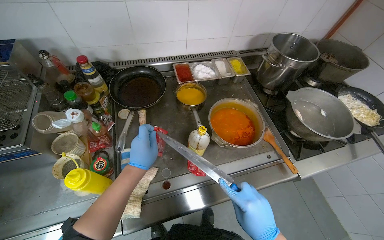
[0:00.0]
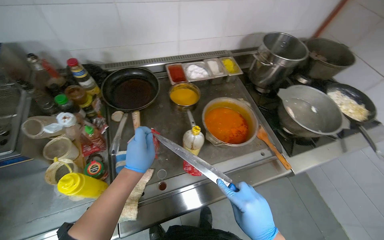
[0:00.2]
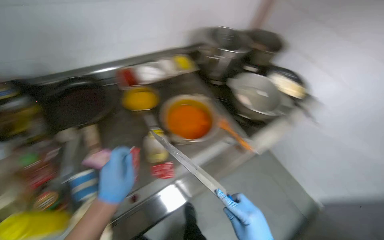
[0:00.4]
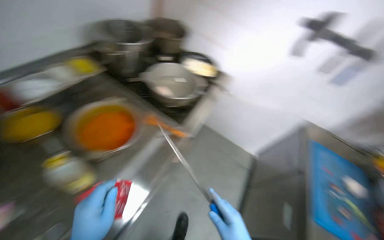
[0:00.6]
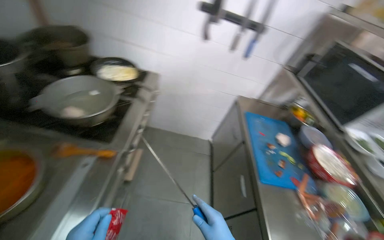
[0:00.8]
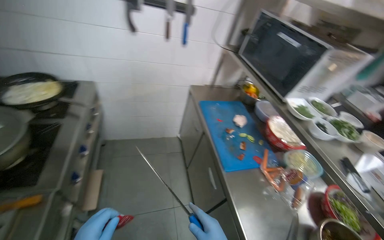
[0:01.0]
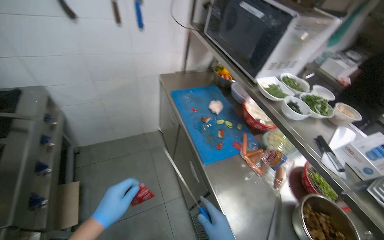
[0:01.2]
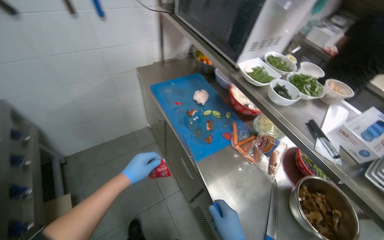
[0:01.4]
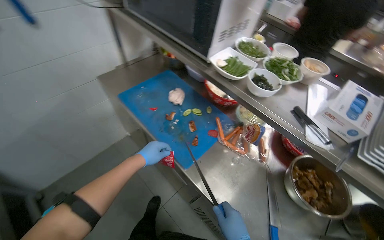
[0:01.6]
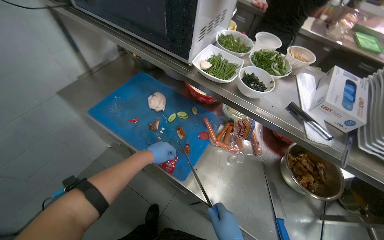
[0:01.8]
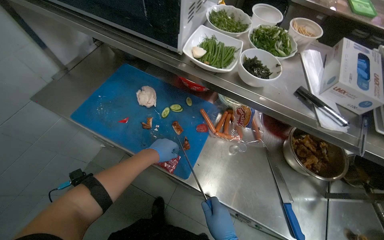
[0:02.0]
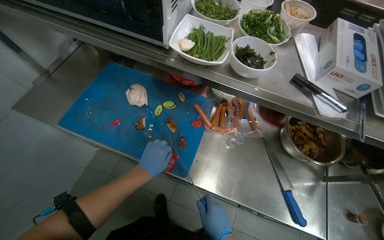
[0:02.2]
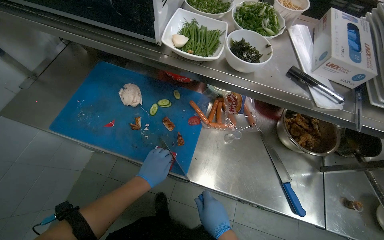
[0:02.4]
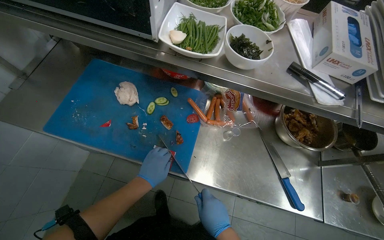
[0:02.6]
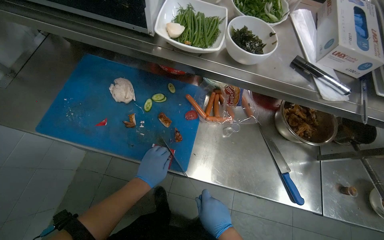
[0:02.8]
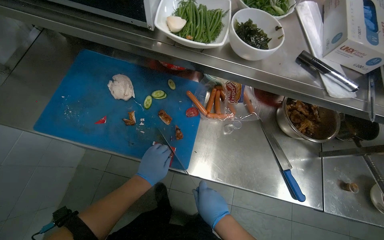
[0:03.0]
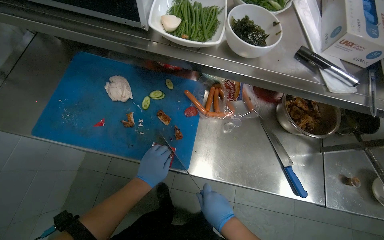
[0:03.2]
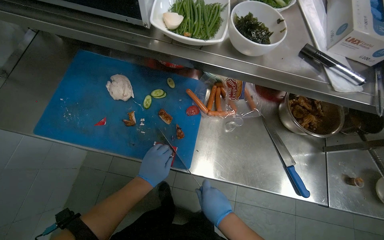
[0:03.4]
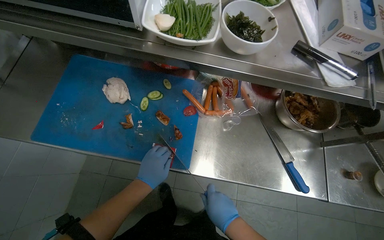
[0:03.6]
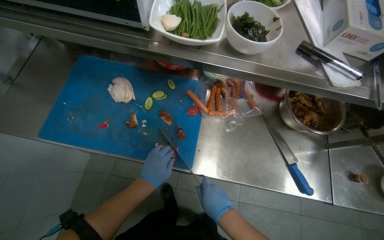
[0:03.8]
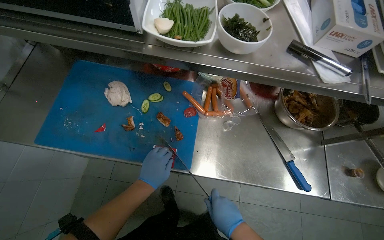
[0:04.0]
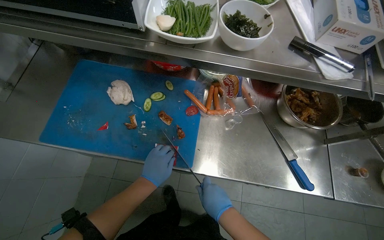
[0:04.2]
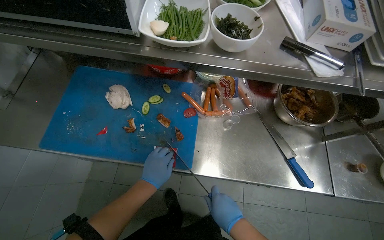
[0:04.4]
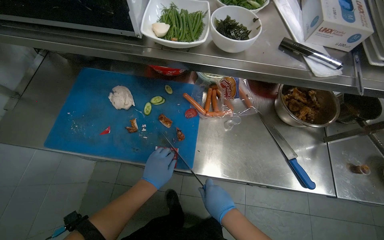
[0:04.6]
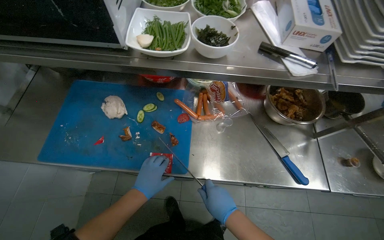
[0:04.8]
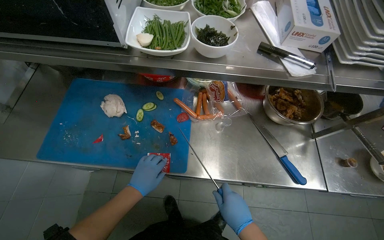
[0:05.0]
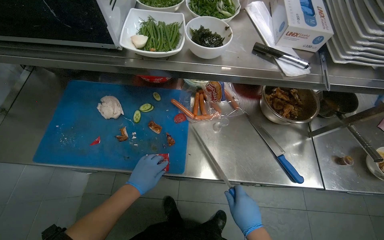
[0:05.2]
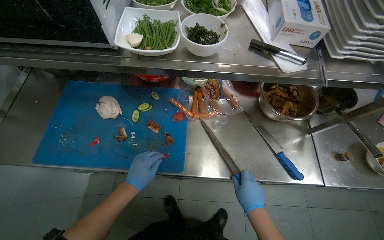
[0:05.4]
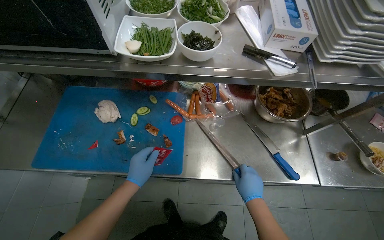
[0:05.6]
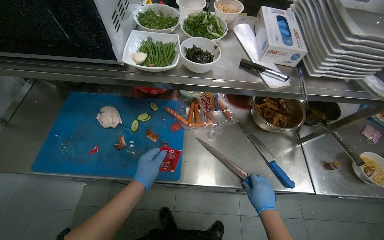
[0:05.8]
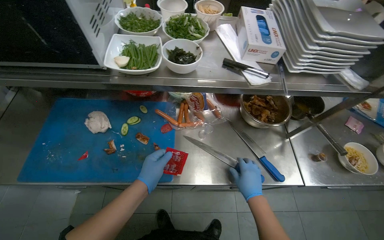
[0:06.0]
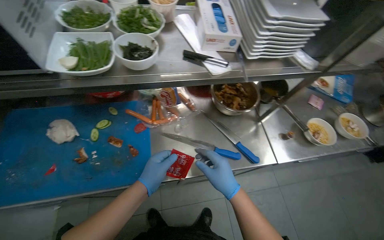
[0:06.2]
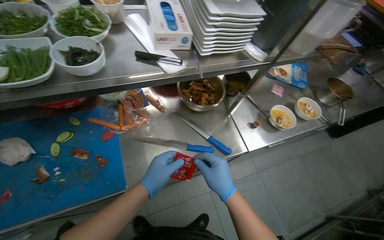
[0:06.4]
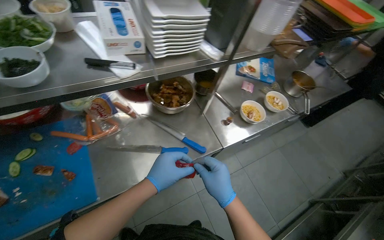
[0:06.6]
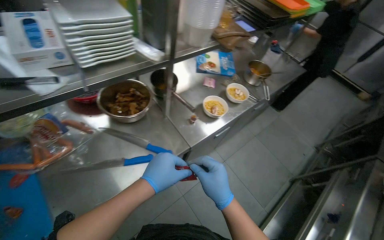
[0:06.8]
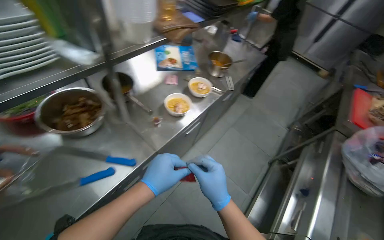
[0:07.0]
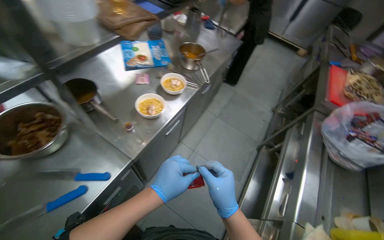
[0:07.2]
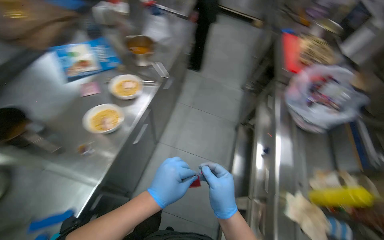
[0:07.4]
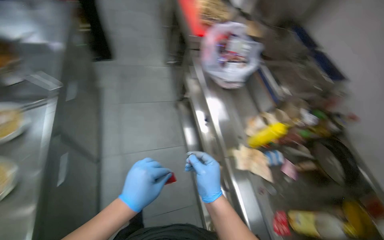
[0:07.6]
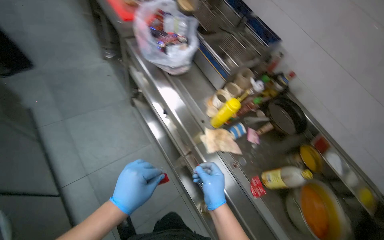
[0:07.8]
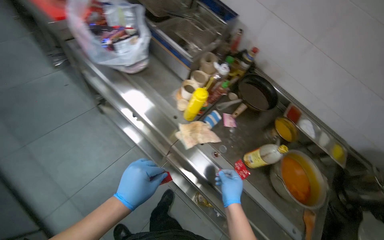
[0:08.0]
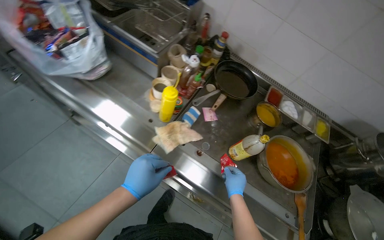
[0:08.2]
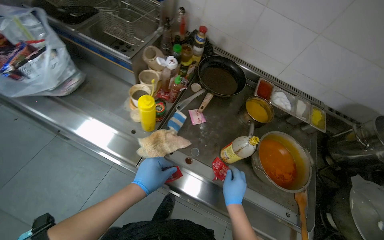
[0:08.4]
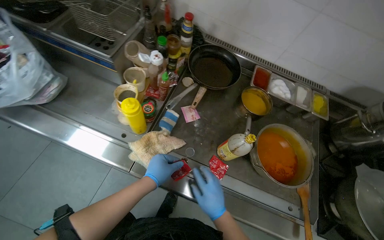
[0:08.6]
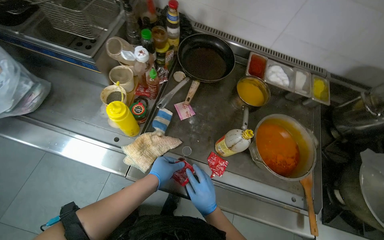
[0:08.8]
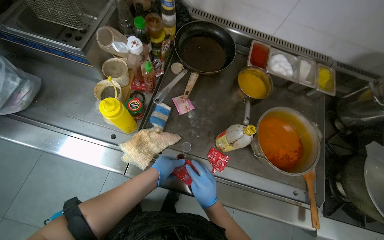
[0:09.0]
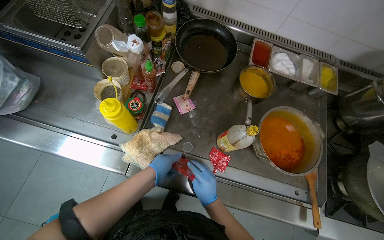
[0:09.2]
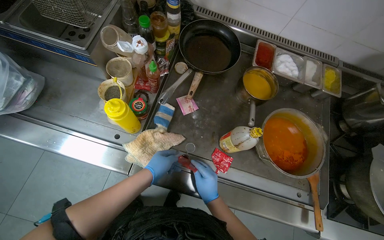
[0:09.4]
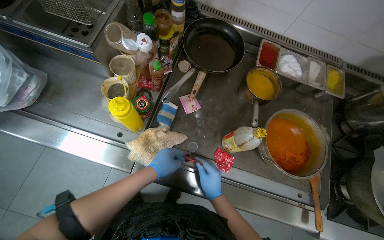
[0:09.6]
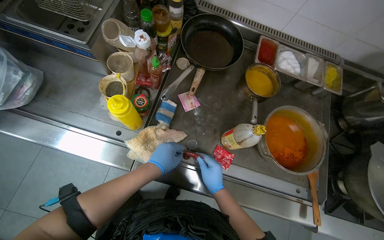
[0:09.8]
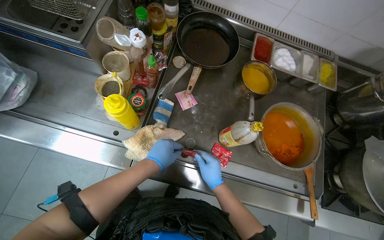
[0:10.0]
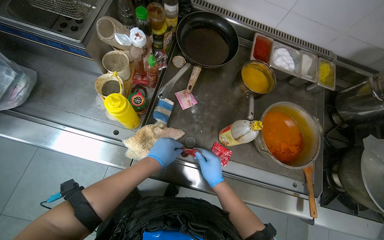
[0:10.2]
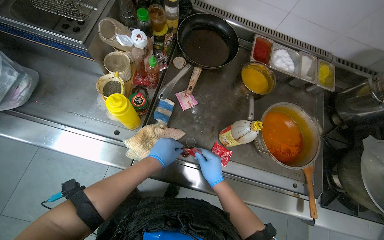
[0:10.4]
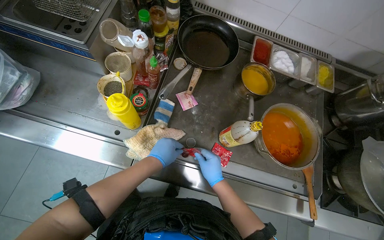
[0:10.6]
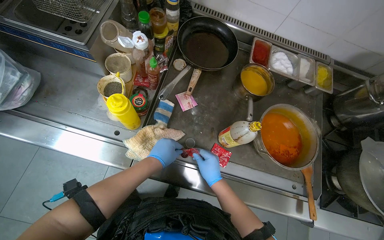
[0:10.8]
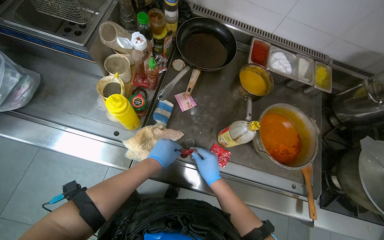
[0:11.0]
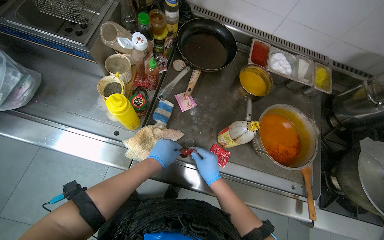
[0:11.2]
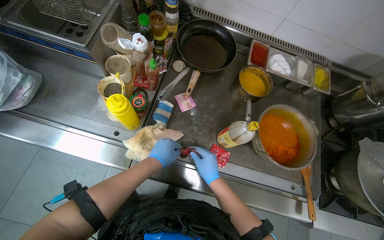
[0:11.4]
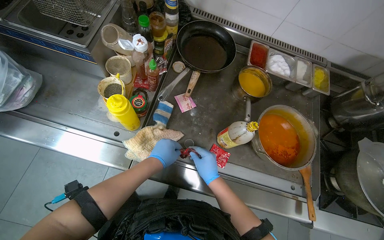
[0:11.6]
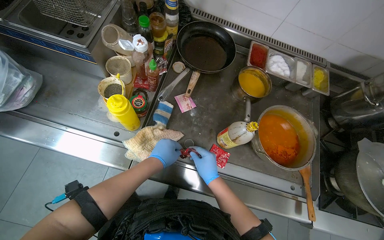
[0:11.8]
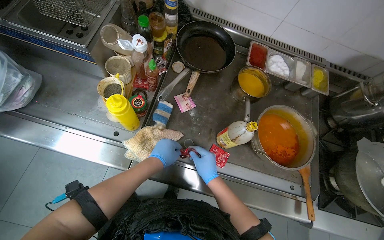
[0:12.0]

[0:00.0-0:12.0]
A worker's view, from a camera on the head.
Job: preparing food.
The whole recording: Preparing and adding seasoning to a pot. The worker opens seasoning packets and adds the contents to a pot.
0:00.0 to 0:01.6: The camera travels some 80 cm. The head turns to the right by some 115 degrees. The wearer looks approximately 20 degrees further downward.
0:01.6 to 0:03.0: The wearer looks roughly 30 degrees further to the right. The view tilts approximately 20 degrees downward.
0:03.0 to 0:04.4: The hands make small movements and keep their place.
0:04.4 to 0:06.0: The right hand travels to the right by about 15 cm.
0:06.0 to 0:07.6: The head travels about 80 cm. The head turns to the right by roughly 100 degrees. The view tips downward by roughly 20 degrees.
0:07.6 to 0:09.0: The camera is carried some 50 cm. The head turns to the right by some 60 degrees. The view tips downward by approximately 25 degrees.
0:09.0 to 0:12.0: The hands work in one place, with small movements.

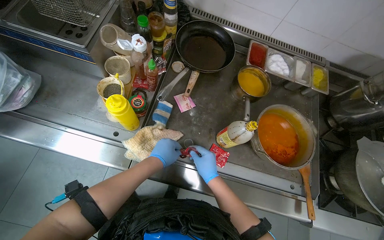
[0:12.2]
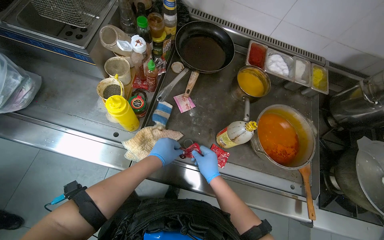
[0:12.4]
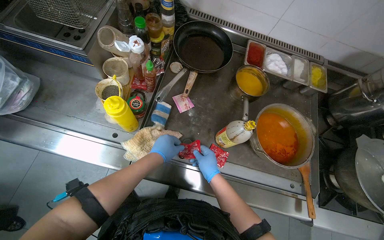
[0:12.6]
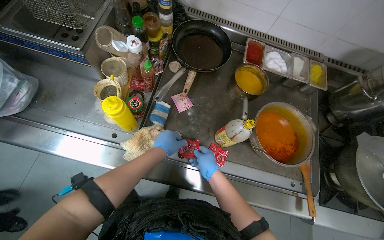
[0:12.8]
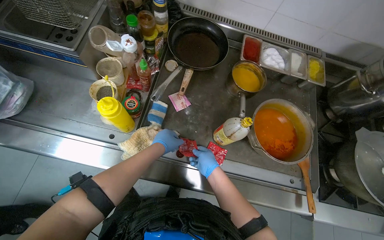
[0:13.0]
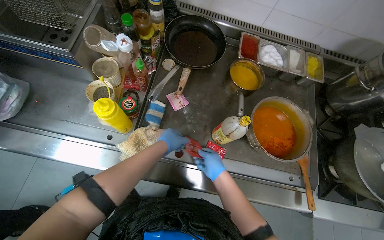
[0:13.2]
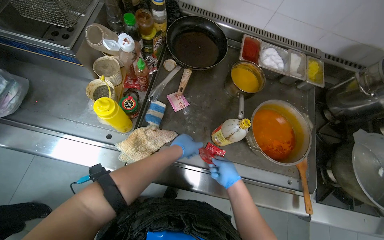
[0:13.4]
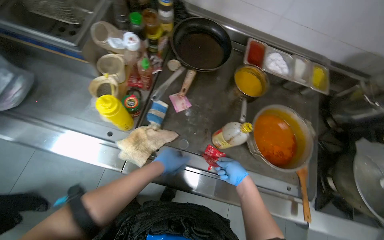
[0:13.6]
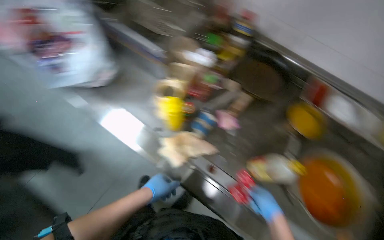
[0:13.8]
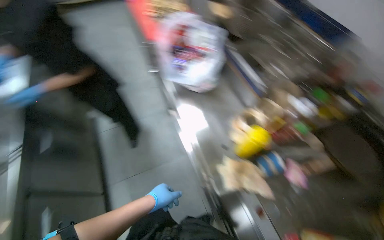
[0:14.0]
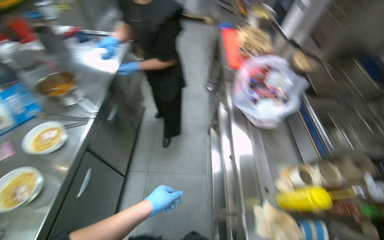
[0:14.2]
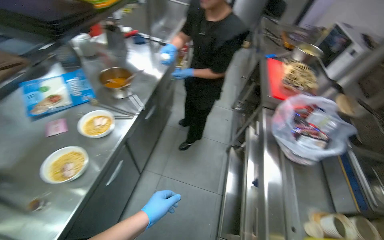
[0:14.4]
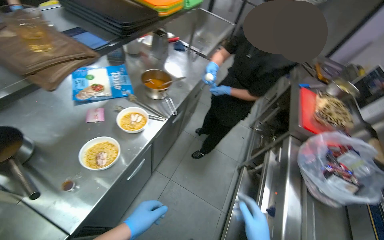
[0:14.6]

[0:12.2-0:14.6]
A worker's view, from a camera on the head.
Job: preparing food.
The whole recording: Preparing and adding seasoning to a pot. The worker opens seasoning packets and adds the contents to a pot.
0:12.2 to 0:13.4: Both hands travel together to the right, some 10 cm.
0:13.4 to 0:14.6: The head travels approximately 60 cm. The head turns to the left by approximately 105 degrees. The wearer looks approximately 25 degrees further upward.

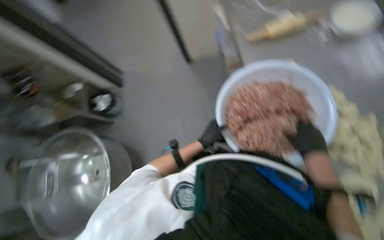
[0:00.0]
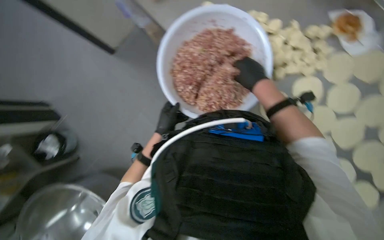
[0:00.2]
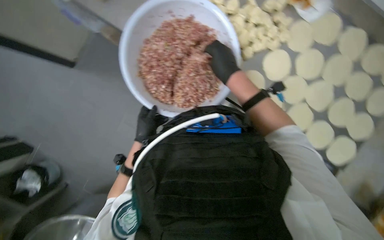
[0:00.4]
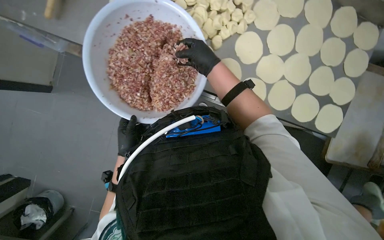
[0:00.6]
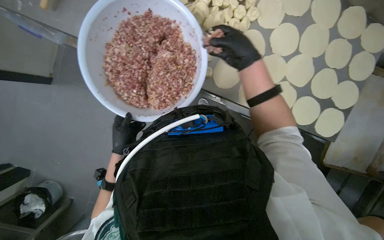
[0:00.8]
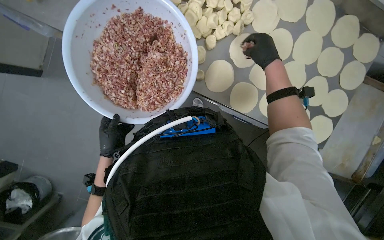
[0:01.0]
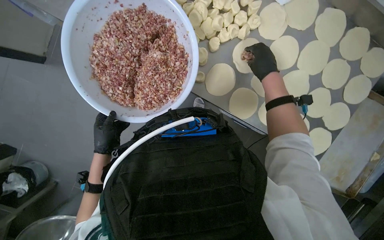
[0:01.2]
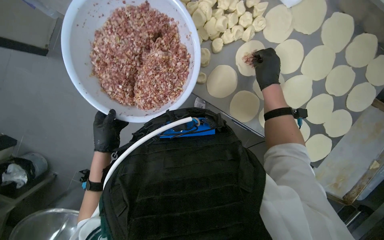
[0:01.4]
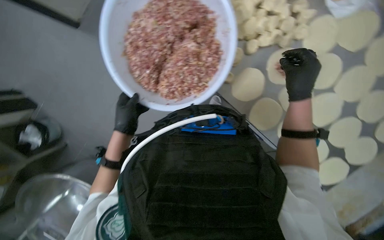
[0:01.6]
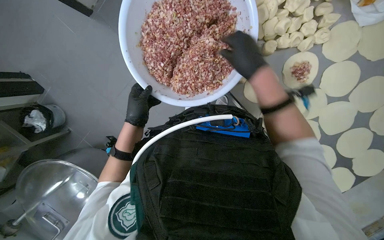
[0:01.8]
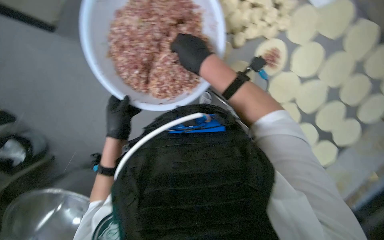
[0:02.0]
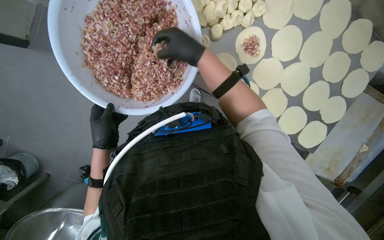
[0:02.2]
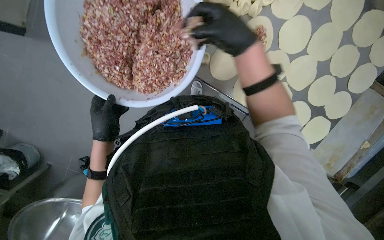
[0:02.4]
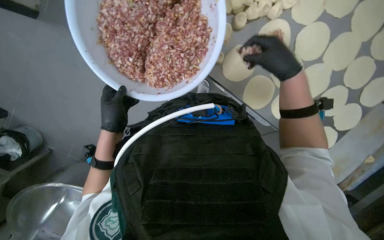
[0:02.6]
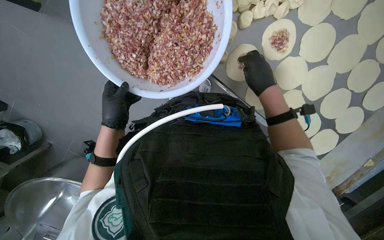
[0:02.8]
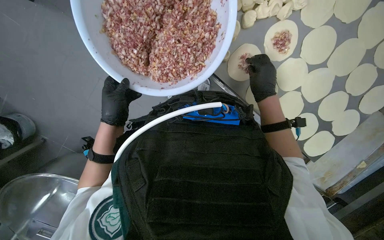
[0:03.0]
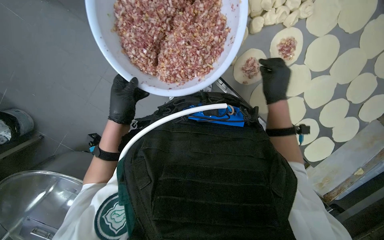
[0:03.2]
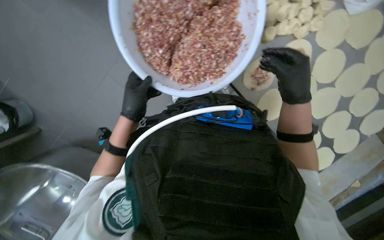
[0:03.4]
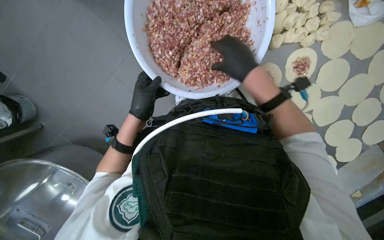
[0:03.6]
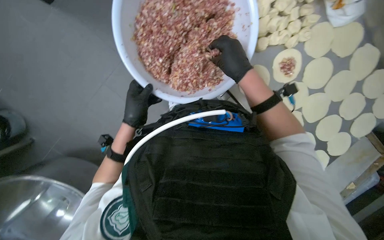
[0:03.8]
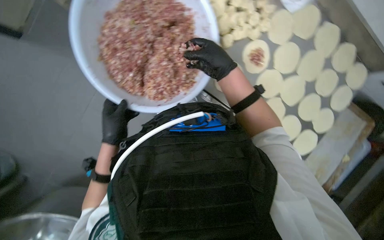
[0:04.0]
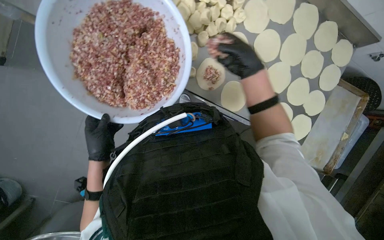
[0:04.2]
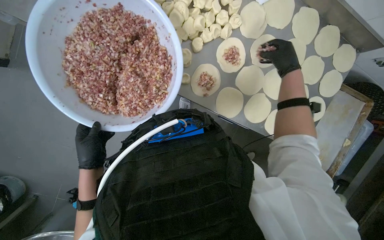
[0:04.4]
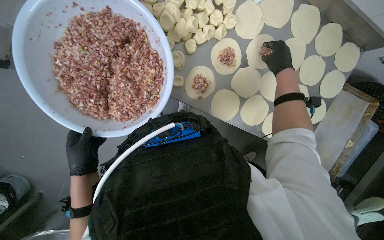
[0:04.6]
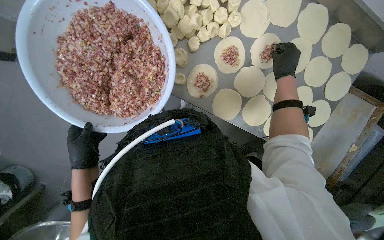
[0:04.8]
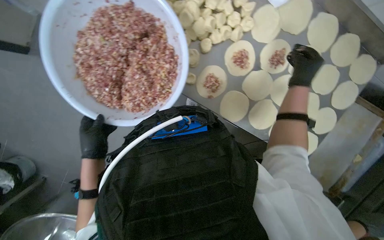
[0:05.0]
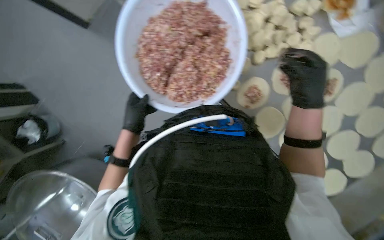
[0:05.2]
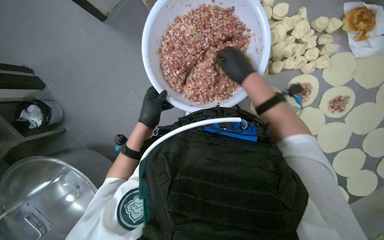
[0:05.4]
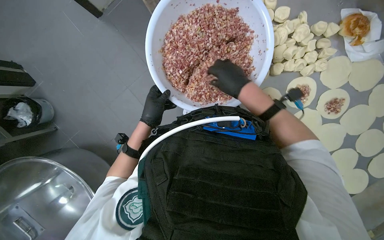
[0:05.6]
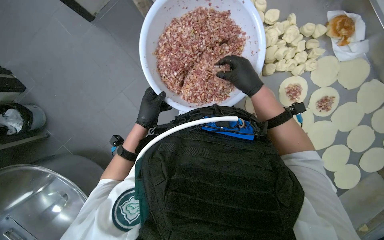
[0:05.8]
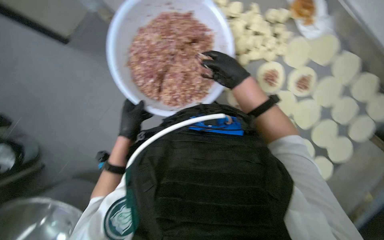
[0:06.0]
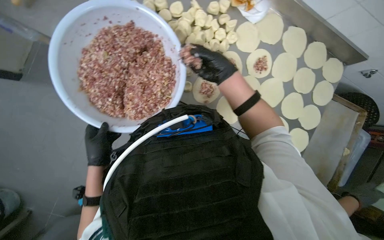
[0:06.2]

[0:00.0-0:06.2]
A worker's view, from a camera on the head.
Job: preparing food.
The whole recording: Adding meat filling to dough circles. The worker scoops meat filling from a bowl and places it onto the flattened dough circles.
0:00.0 to 0:01.6: The wearer looks approximately 40 degrees further to the right. The view tilts about 20 degrees downward.
0:01.6 to 0:03.2: The right hand moves about 20 cm to the left and comes back.
0:03.2 to 0:04.6: The right hand moves approximately 10 cm to the left and comes back.
